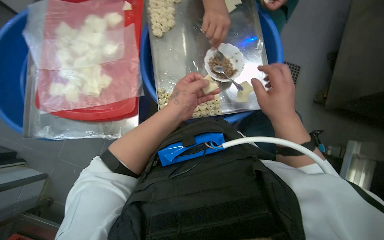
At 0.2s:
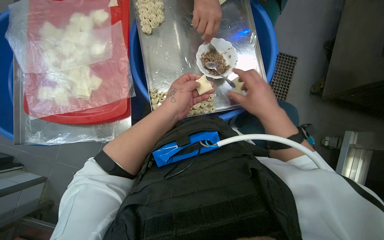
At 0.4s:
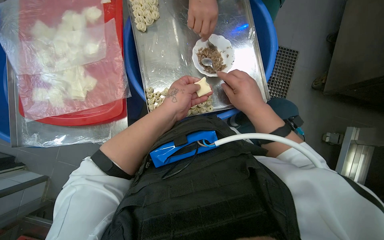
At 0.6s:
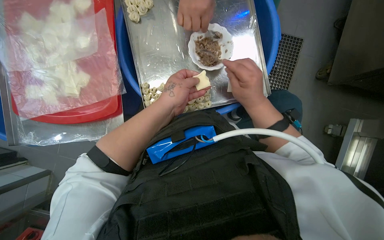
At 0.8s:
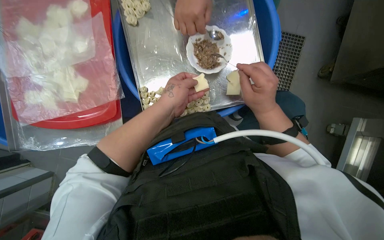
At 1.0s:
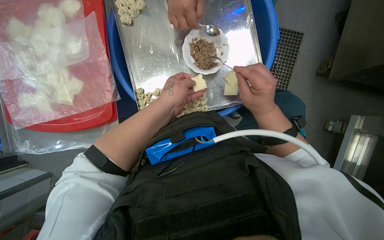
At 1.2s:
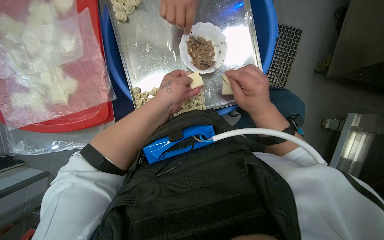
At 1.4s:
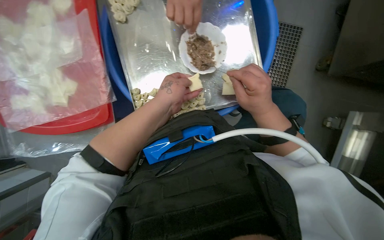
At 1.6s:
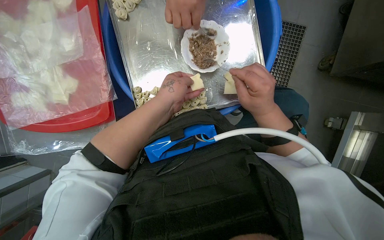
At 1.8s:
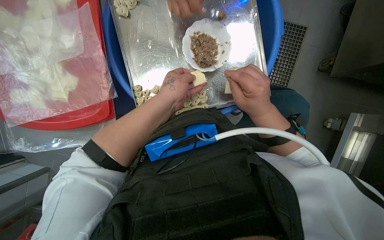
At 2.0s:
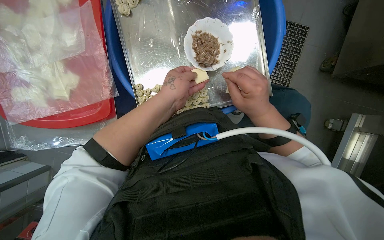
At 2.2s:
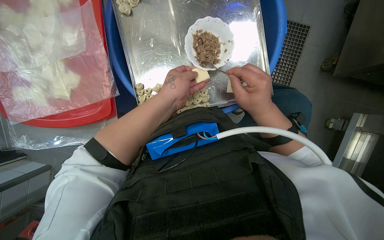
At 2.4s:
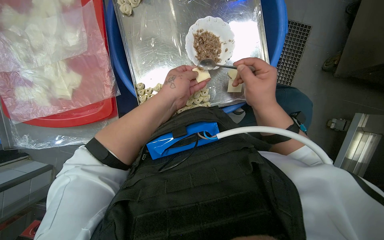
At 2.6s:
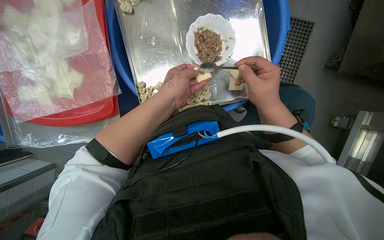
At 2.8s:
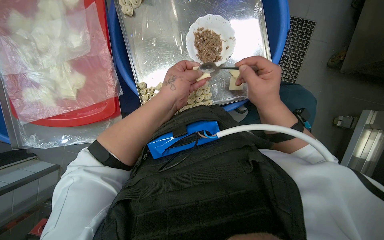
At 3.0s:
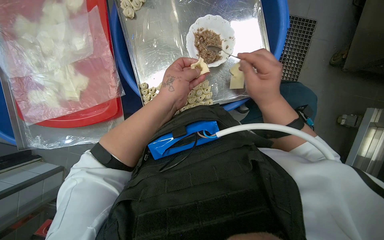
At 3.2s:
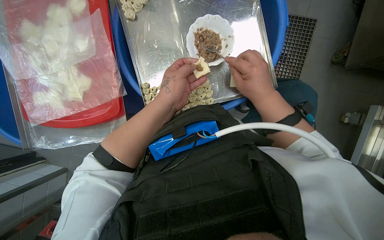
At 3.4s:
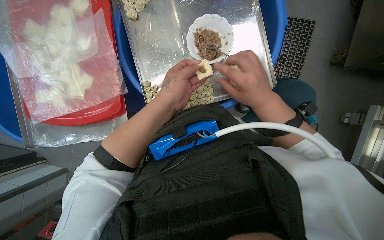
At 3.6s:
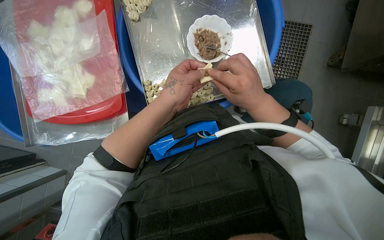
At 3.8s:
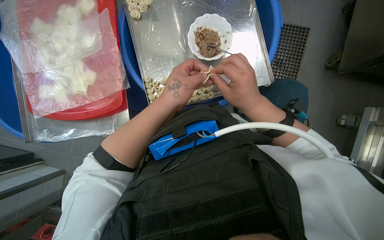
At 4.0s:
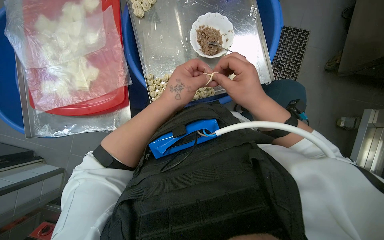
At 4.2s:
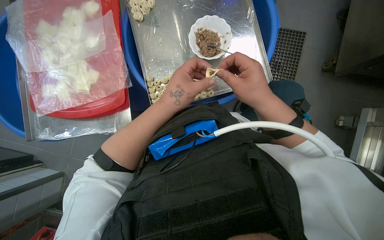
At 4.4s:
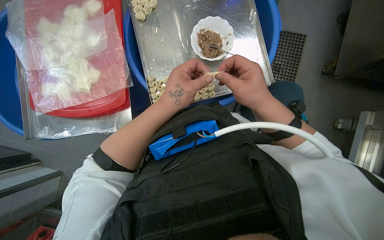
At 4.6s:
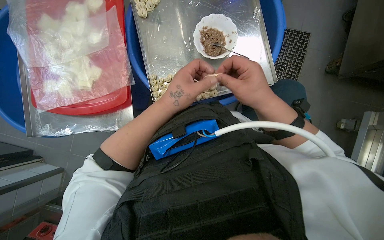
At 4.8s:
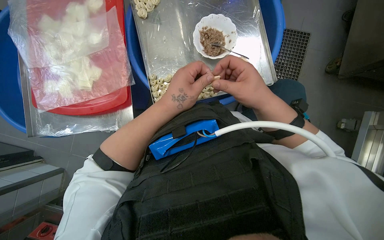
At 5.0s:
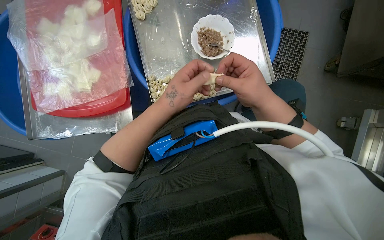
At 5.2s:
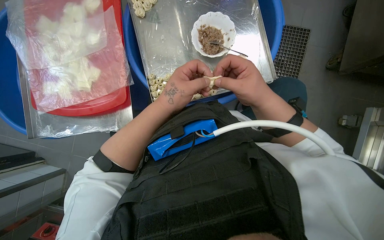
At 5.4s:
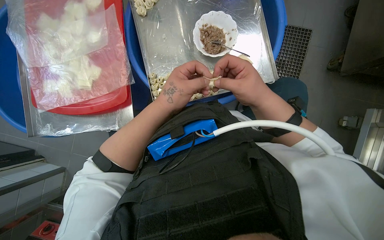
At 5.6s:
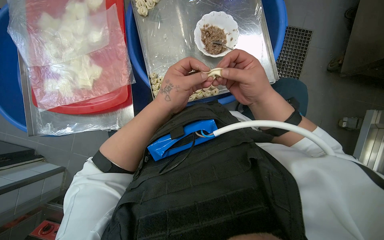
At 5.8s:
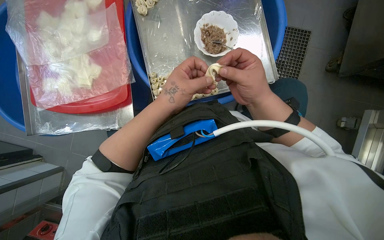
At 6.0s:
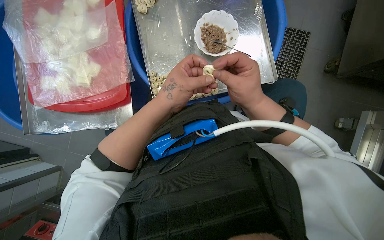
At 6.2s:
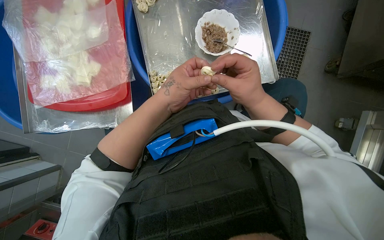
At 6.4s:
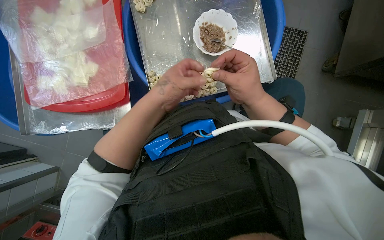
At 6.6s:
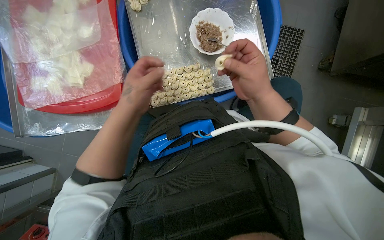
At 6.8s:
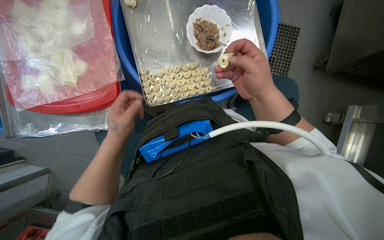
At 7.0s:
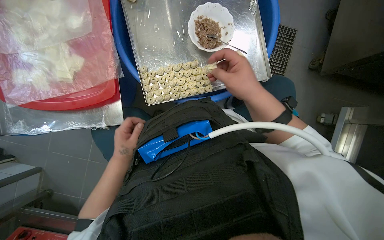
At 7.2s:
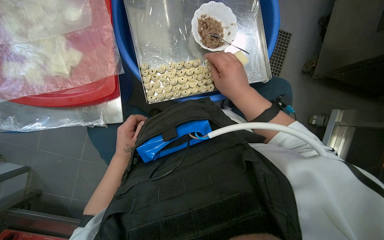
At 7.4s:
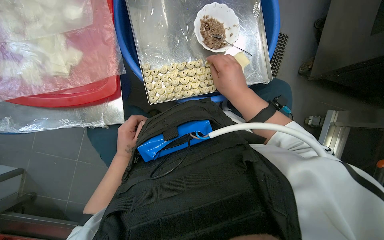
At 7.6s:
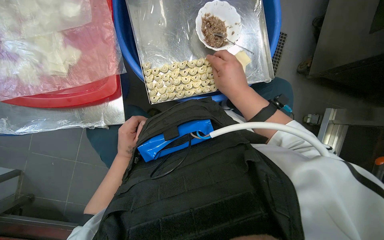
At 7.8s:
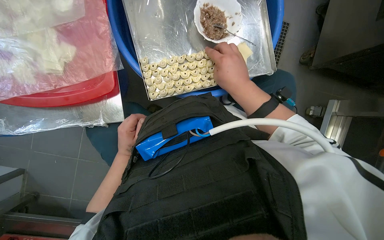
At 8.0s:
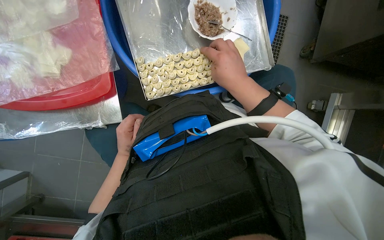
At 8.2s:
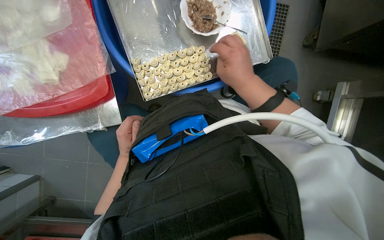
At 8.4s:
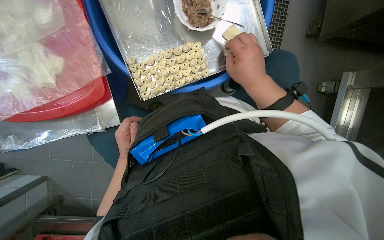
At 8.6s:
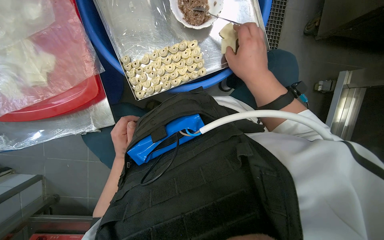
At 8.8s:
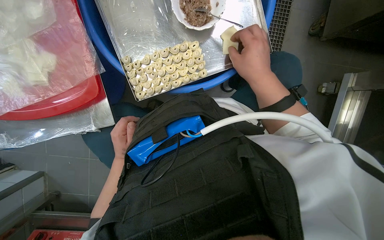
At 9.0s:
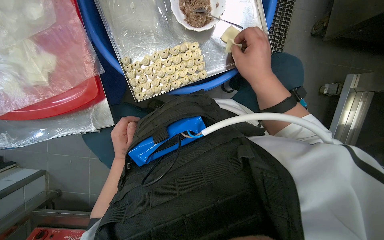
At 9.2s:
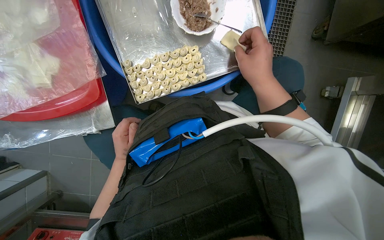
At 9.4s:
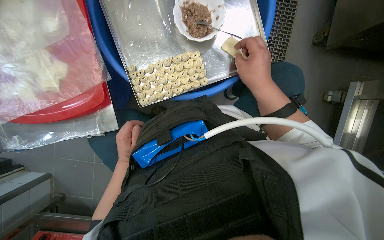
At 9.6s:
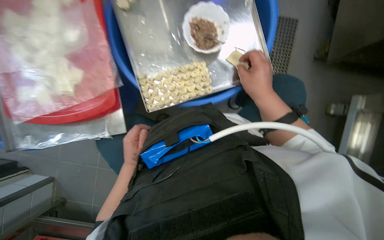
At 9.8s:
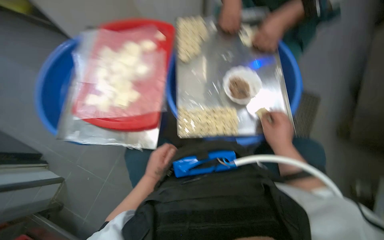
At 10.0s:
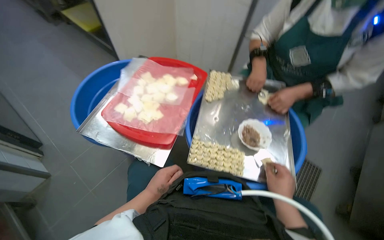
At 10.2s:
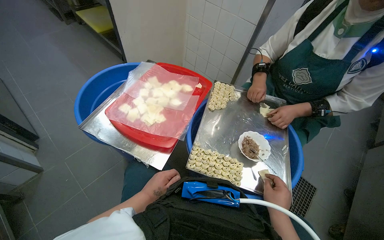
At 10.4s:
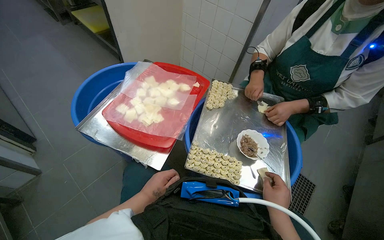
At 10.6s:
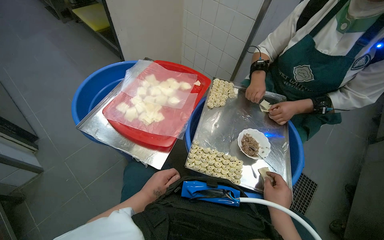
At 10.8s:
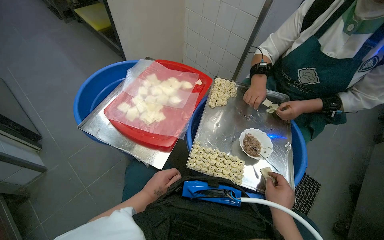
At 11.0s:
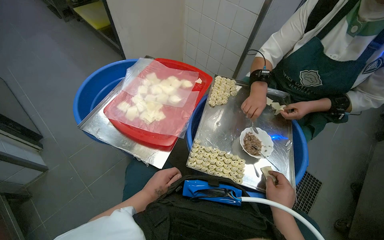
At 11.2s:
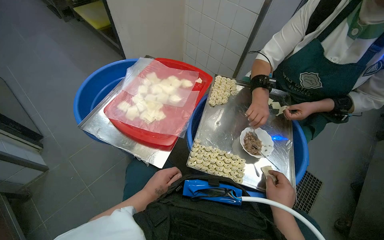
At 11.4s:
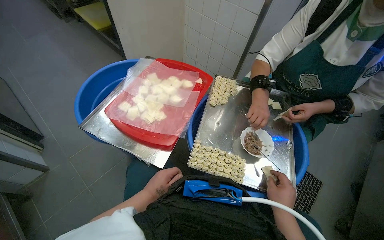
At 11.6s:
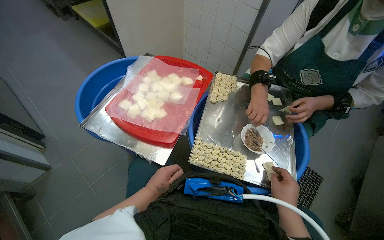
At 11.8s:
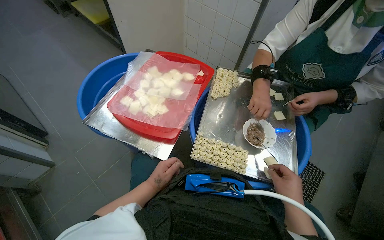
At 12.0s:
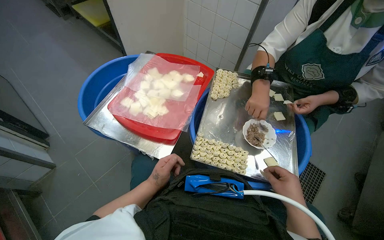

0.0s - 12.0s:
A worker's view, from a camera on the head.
Job: preparing food.
The whole recording: Making dumplings with meat filling. The worker picks up dough, fills it with meat, folds it, and places the finished dumpling on a tray.
0.0s - 3.0s: The hands stay close to where they were, moving slightly.
4.4s - 6.0s: The hands stay close to where they were, moving slightly.
6.0s - 7.6s: The left hand heads farther from the camera, to the left and down the picture, covering roughly 30 cm.
7.6s - 9.0s: The right hand heads to the right, covering about 10 cm.
9.0s - 10.4s: The view tips upward by some 40 degrees. The scene rotates clockwise by about 40 degrees.
10.4s - 12.0s: The hands work in one place, with small movements.

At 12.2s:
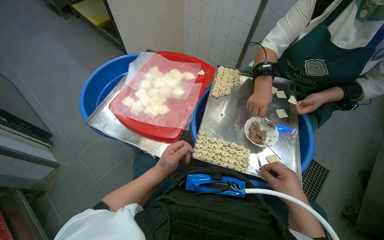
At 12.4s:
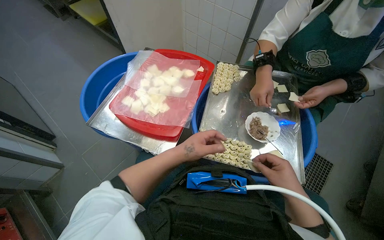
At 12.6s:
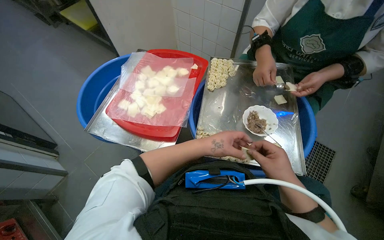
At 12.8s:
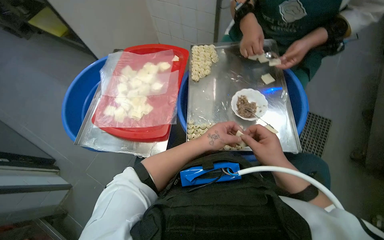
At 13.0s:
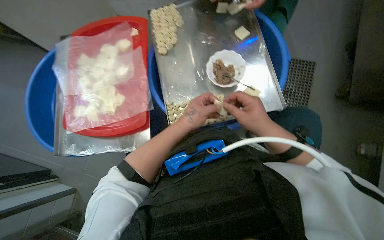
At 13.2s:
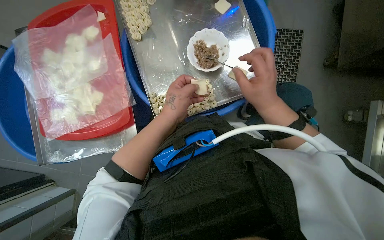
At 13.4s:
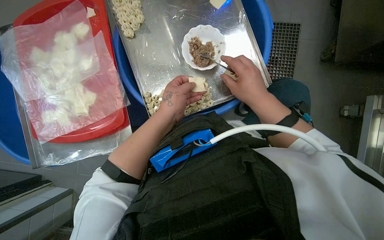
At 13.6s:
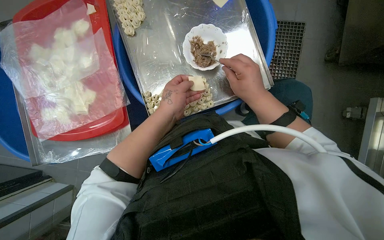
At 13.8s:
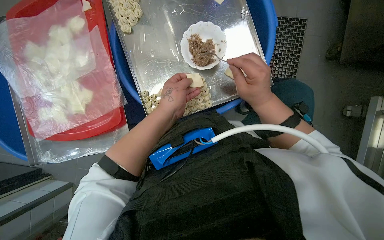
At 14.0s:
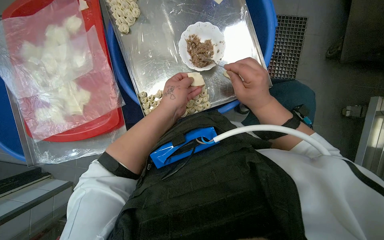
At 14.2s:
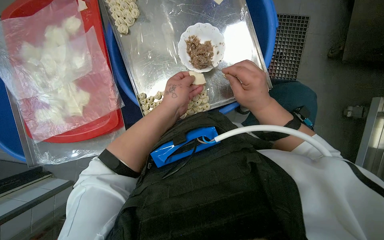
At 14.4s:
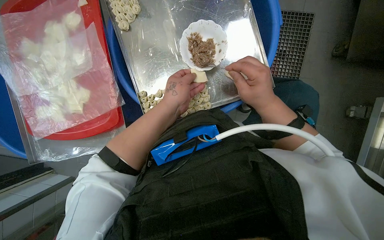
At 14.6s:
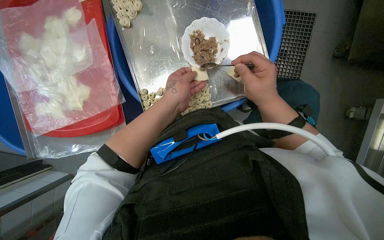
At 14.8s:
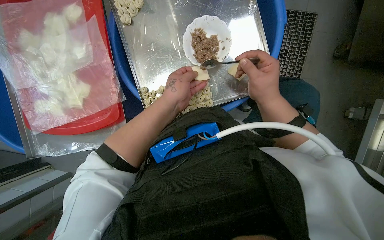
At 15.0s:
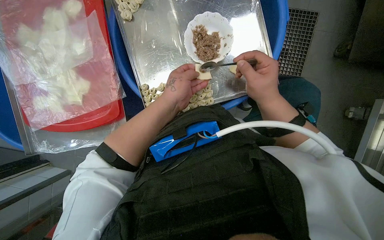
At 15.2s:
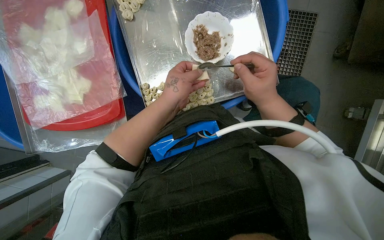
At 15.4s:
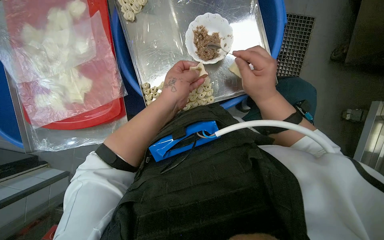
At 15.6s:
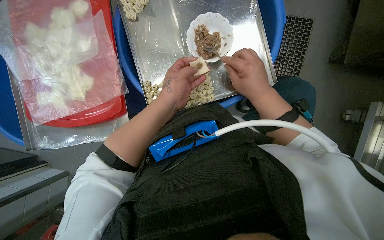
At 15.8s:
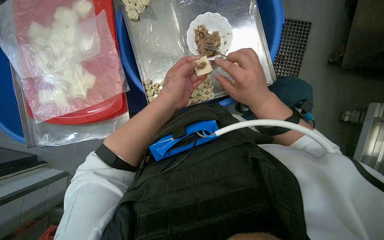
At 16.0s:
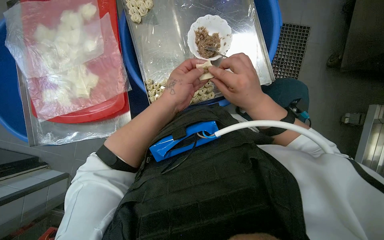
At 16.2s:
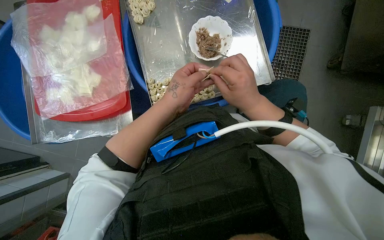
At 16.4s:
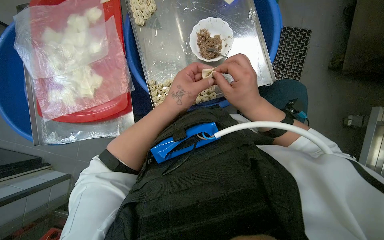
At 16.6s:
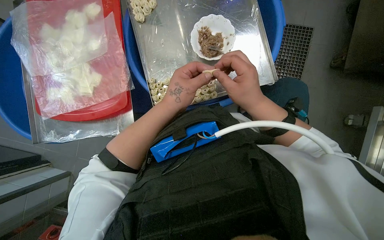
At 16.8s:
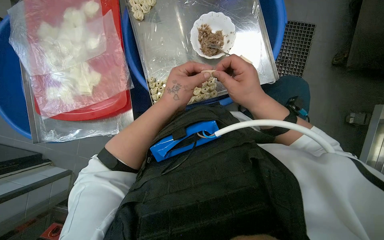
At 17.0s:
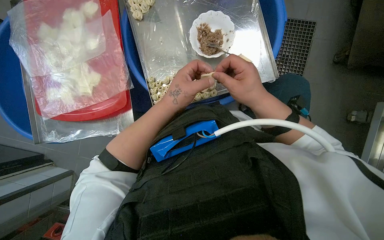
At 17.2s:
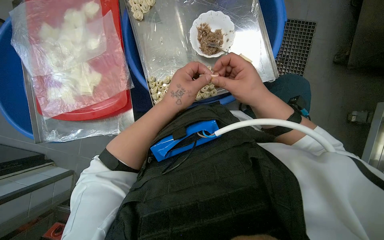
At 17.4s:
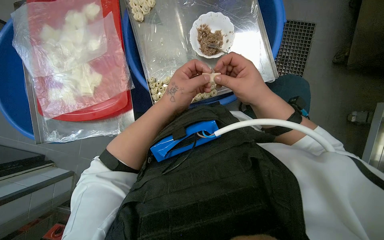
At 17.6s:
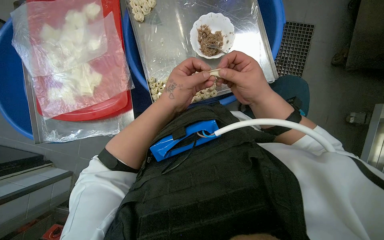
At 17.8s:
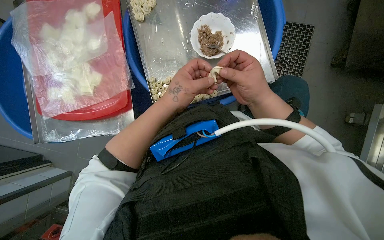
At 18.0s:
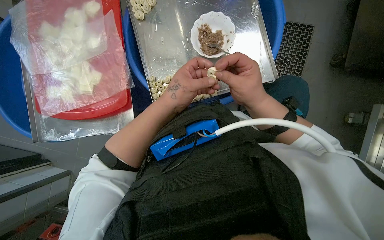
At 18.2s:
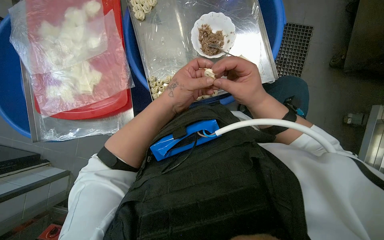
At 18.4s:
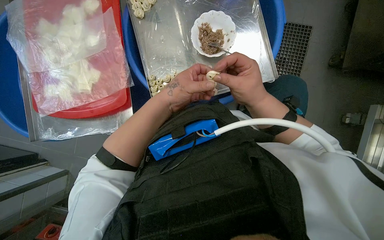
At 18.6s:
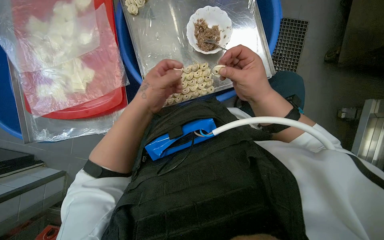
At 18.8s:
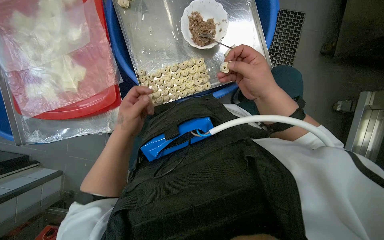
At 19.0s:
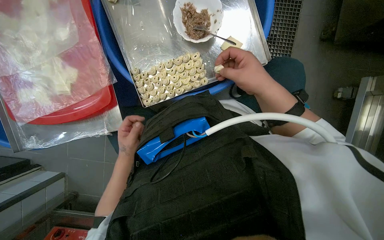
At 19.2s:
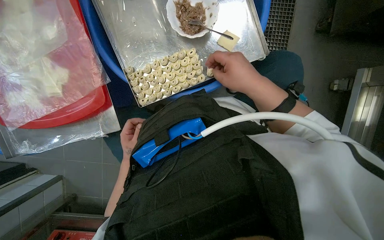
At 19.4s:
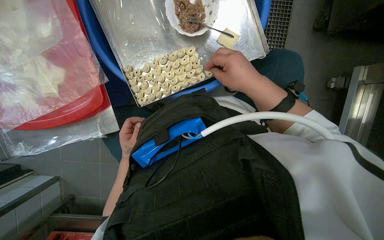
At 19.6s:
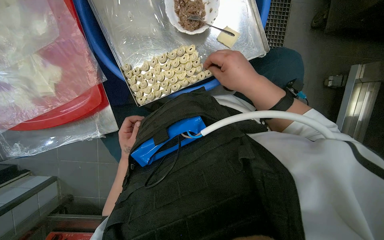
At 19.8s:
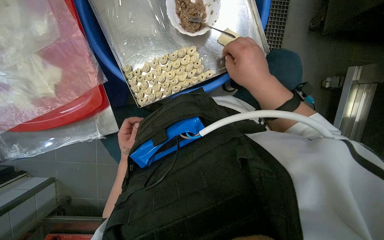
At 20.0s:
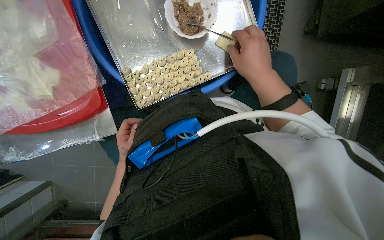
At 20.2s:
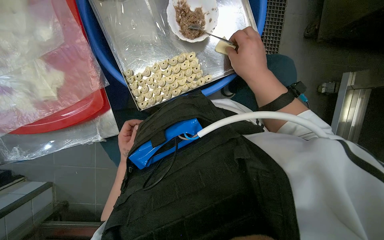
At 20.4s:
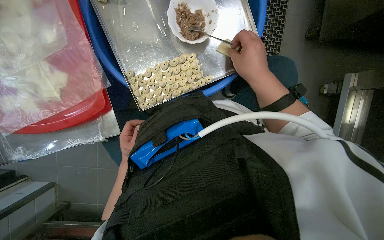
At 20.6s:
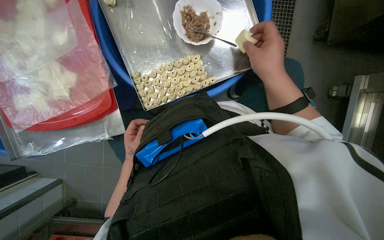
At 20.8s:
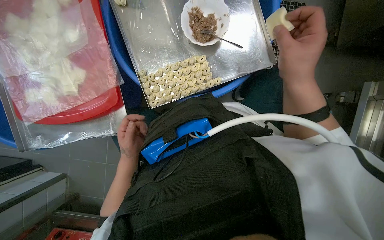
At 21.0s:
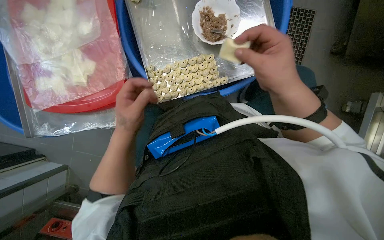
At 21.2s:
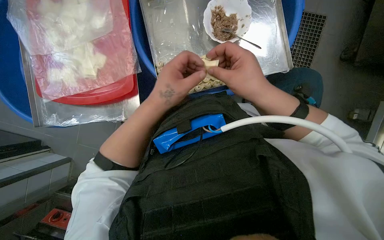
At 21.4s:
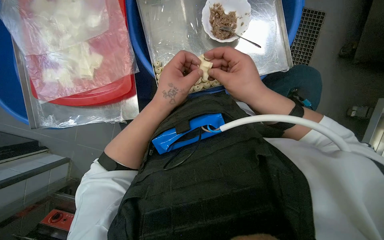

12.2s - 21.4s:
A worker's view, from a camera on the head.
Job: preparing food.
The whole recording: Making dumplings with meat filling. The worker picks up dough, fills it with meat, folds it, and places the finished dumpling on a tray.
12.2s - 13.8s: The view tips downward by roughly 25 degrees. Everything in view rotates some 35 degrees counterclockwise.
13.8s - 18.4s: The hands stay close to where they were, moving slightly.
18.4s - 19.8s: The left hand goes approximately 30 cm farther from the camera, down the picture and to the left.
19.8s - 21.4s: The left hand shifts some 30 cm nearer to the camera, to the right and up the picture.
